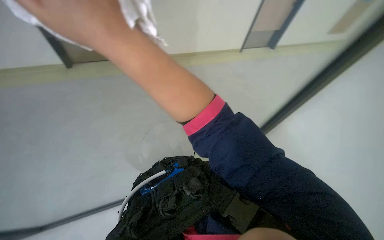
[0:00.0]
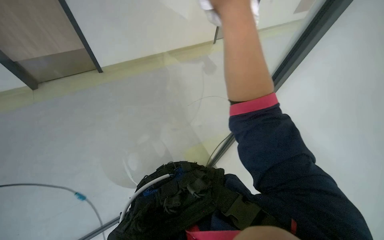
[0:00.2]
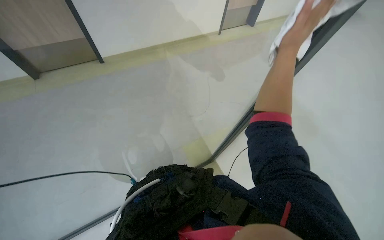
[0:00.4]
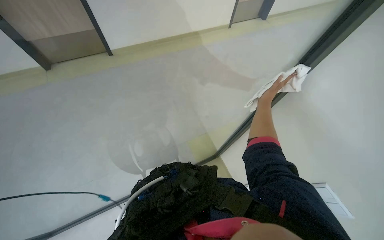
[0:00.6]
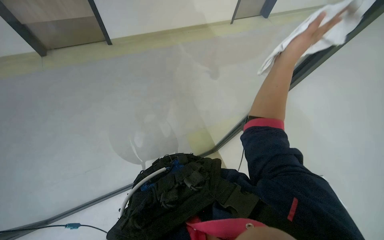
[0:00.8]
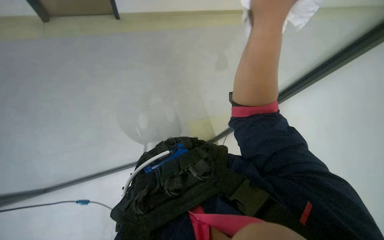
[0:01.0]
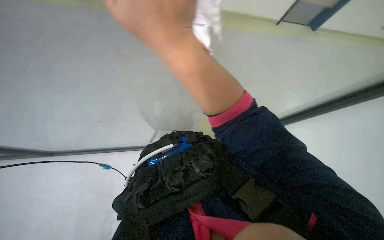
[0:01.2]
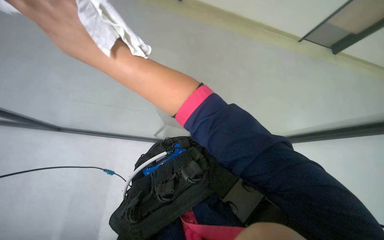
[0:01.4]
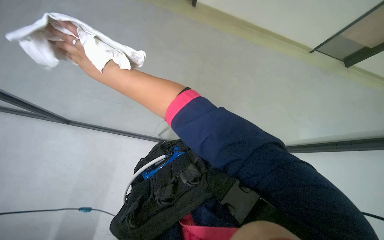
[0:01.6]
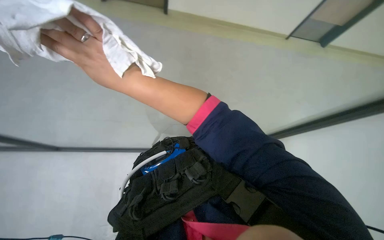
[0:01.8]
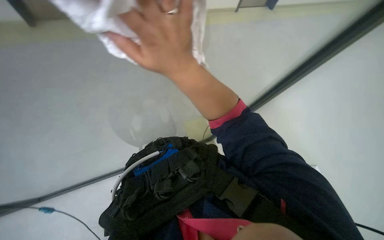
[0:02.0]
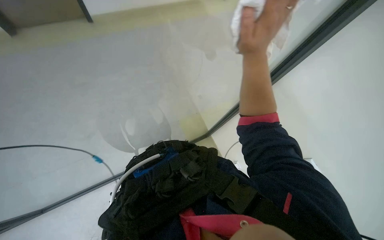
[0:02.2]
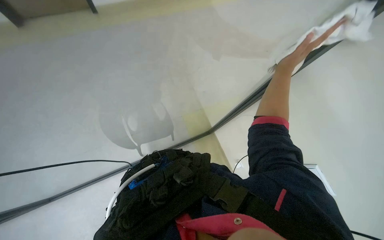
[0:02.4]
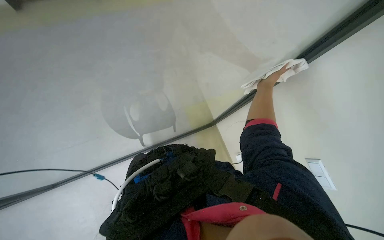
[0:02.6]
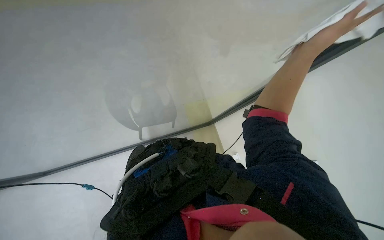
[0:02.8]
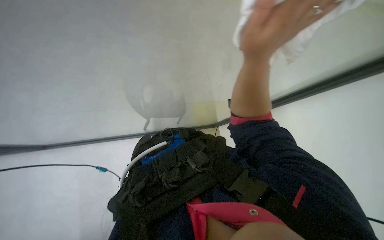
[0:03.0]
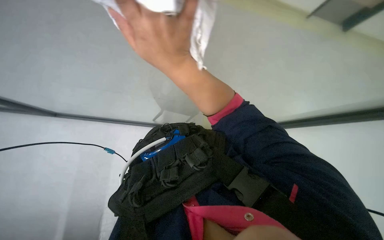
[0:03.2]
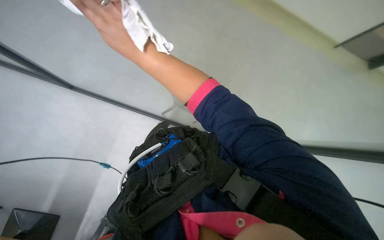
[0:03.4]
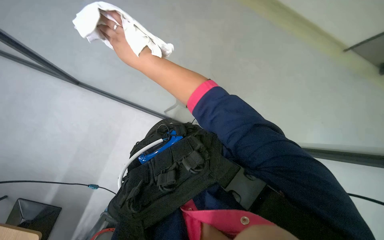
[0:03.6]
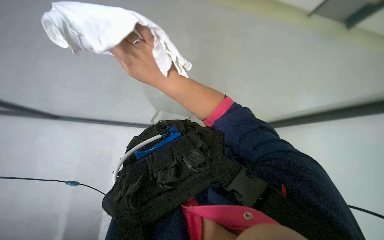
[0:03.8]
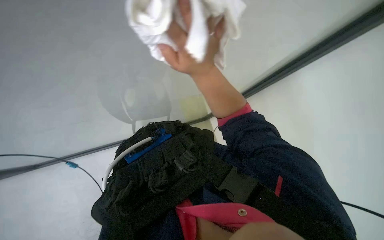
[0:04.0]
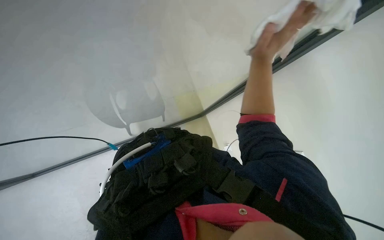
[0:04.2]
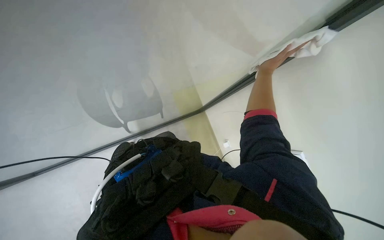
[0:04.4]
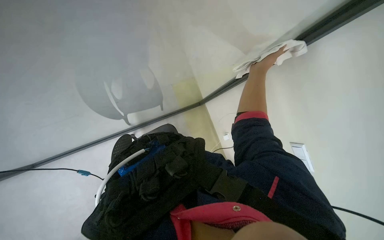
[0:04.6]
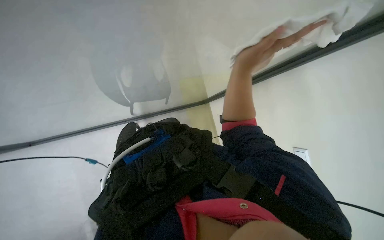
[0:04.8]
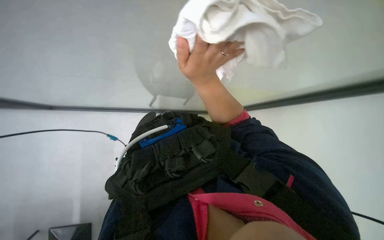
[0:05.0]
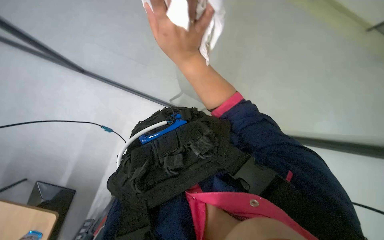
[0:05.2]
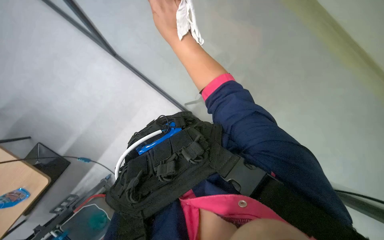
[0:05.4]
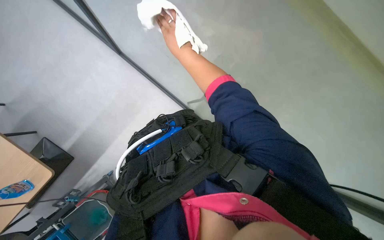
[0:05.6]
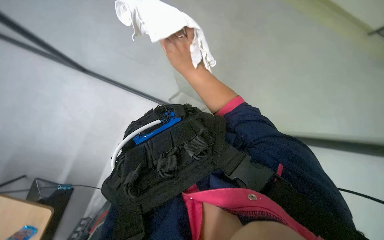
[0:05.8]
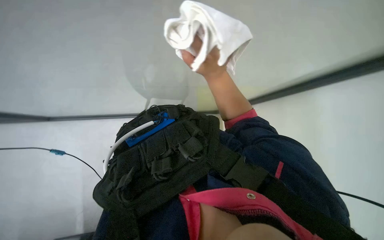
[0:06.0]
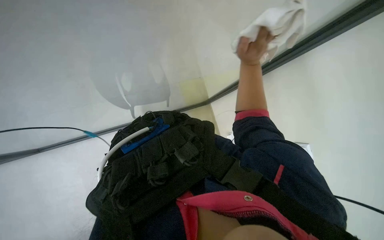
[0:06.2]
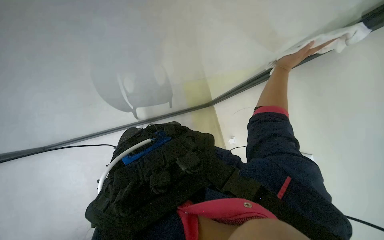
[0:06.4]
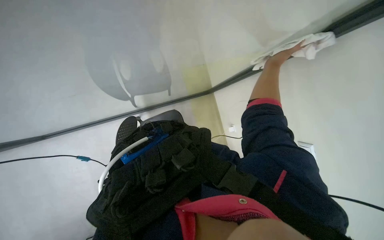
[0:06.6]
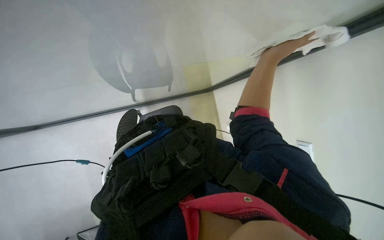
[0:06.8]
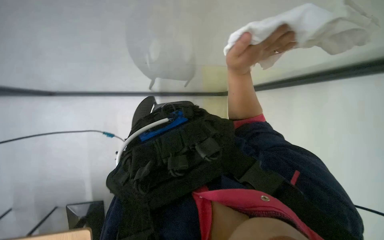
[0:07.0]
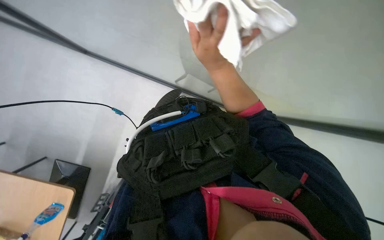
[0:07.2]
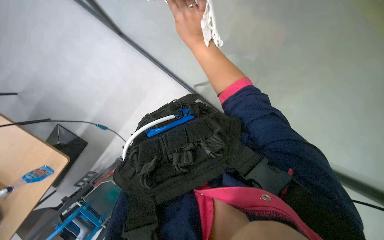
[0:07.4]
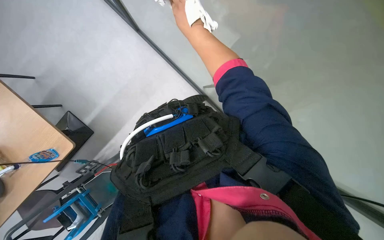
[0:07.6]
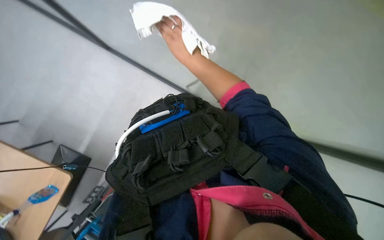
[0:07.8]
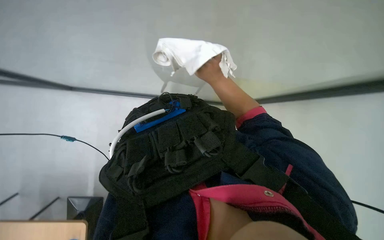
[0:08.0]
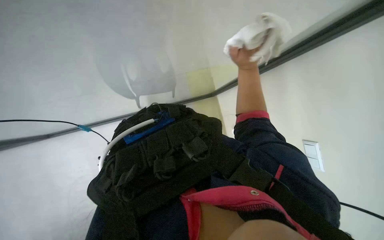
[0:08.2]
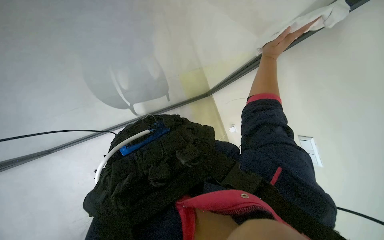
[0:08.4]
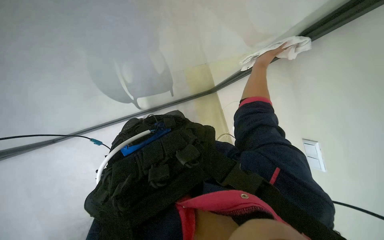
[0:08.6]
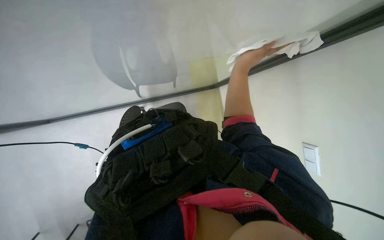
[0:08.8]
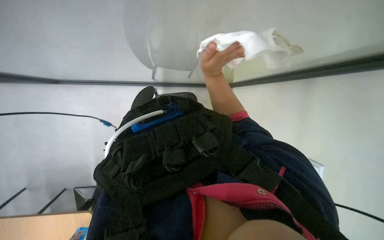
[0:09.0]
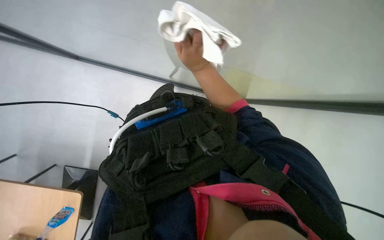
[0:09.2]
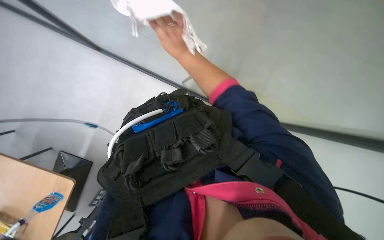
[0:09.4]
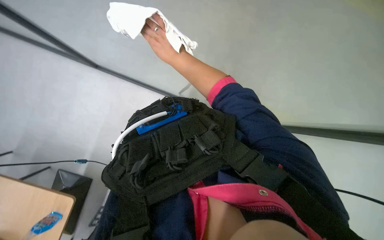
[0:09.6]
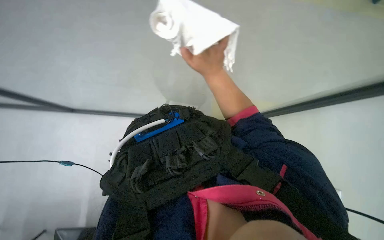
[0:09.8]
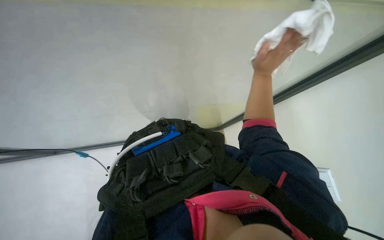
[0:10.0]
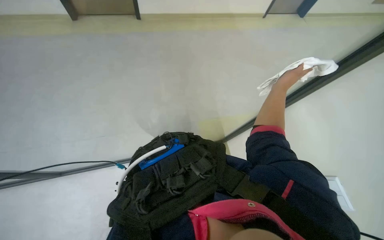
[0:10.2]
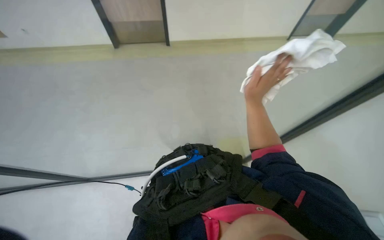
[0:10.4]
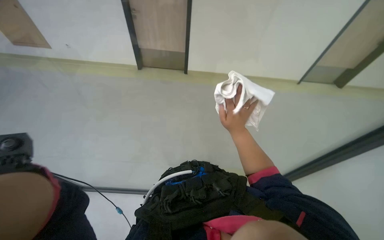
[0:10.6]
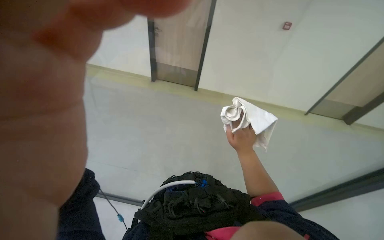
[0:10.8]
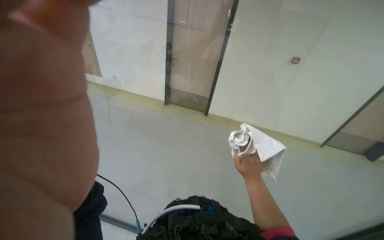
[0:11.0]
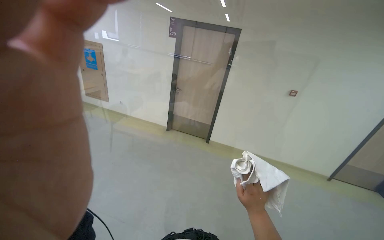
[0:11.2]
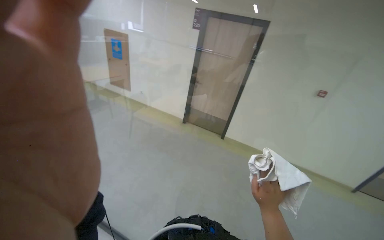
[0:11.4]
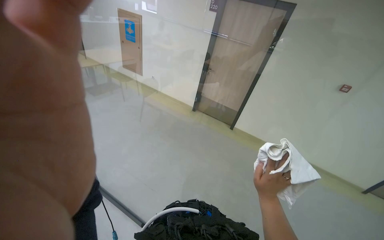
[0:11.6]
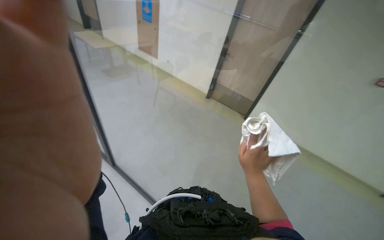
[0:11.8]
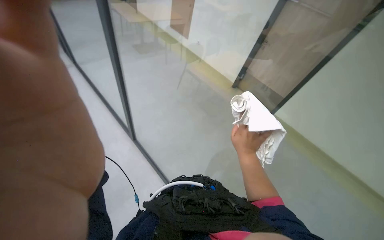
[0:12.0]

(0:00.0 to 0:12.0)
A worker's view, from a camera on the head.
Job: wiping surfaces.
The whole recording: Cleaning glass partition. The worker prepares the cloth, moves chairs, and wipes the glass partition.
0:00.0 - 0:01.6: The camera is carried about 60 cm.
0:01.6 - 0:03.0: The right hand goes roughly 60 cm to the right.
0:03.0 - 0:04.4: The right hand goes some 30 cm farther from the camera, and moves roughly 35 cm to the left and comes back.
0:04.4 - 0:06.0: The view tilts some 15 degrees downward. The right hand shifts about 30 cm to the left.
0:06.0 - 0:07.6: The right hand moves up the picture, about 15 cm, and travels to the right and back again, some 25 cm each way.
0:07.6 - 0:09.0: The right hand heads down the picture, covering approximately 15 cm, and moves roughly 35 cm to the right and comes back.
0:09.0 - 0:10.4: The camera pitches upward, by some 20 degrees. The right hand moves left and right over about 35 cm, changing direction 2 times.
0:10.4 - 0:12.0: The wearer's head swings approximately 55 degrees to the left. The view tips upward by about 20 degrees.

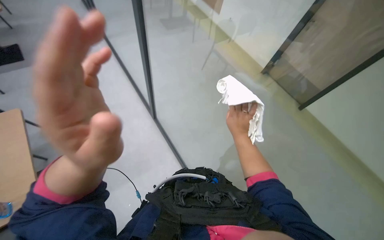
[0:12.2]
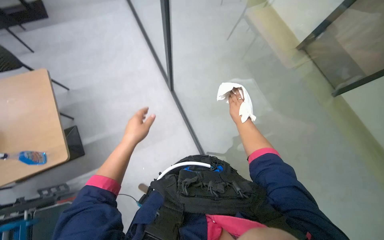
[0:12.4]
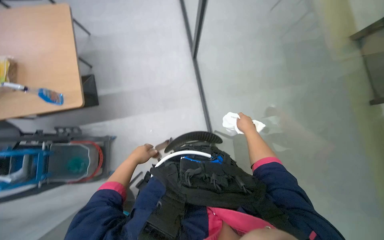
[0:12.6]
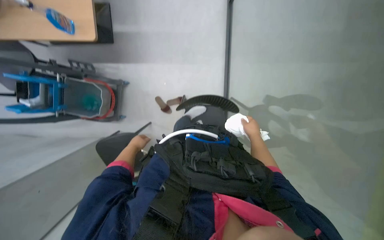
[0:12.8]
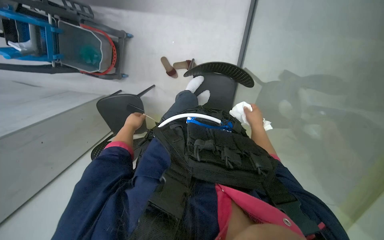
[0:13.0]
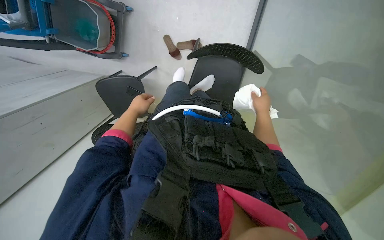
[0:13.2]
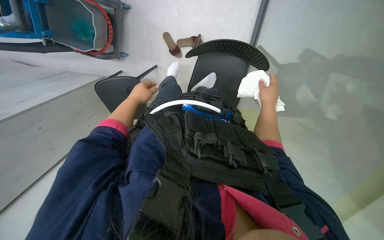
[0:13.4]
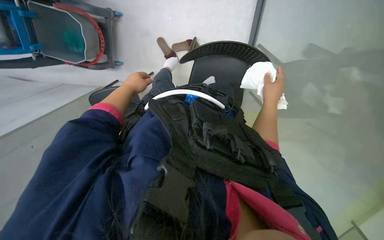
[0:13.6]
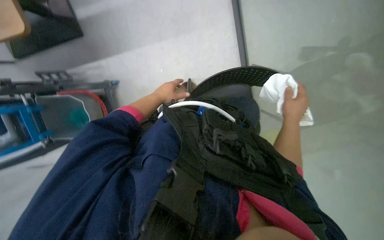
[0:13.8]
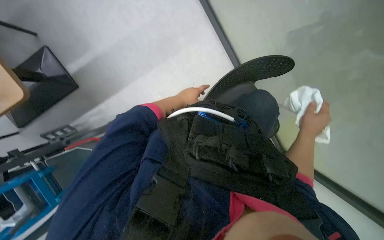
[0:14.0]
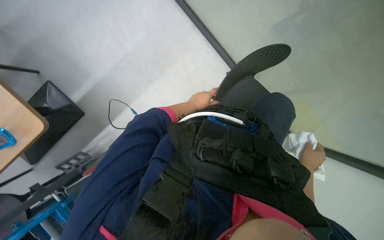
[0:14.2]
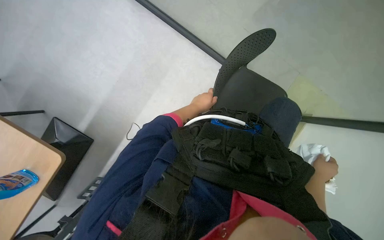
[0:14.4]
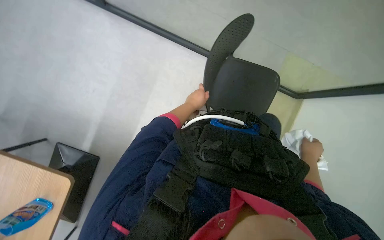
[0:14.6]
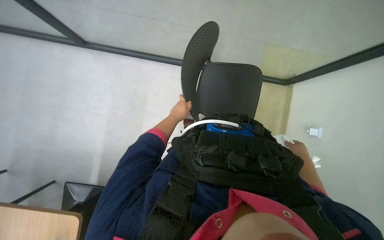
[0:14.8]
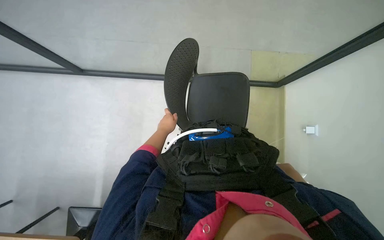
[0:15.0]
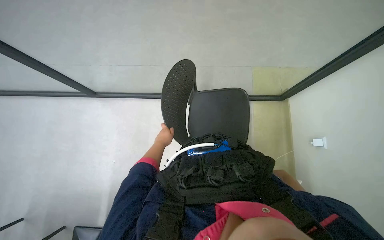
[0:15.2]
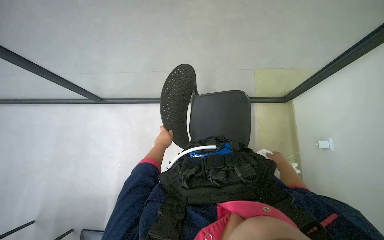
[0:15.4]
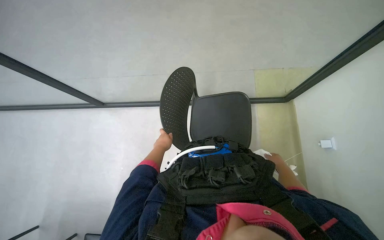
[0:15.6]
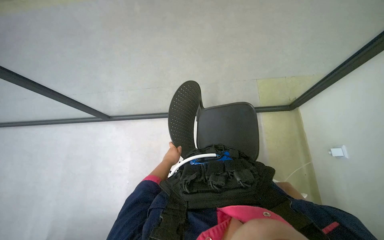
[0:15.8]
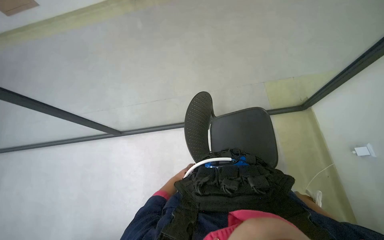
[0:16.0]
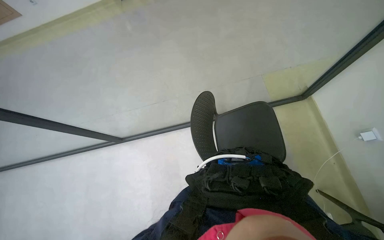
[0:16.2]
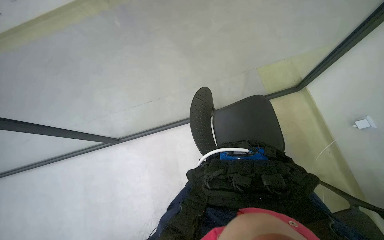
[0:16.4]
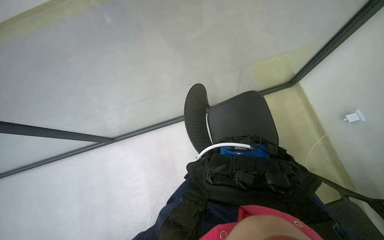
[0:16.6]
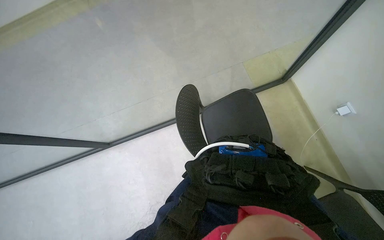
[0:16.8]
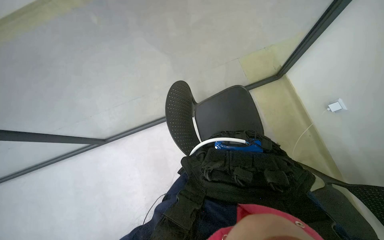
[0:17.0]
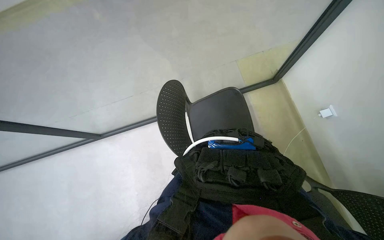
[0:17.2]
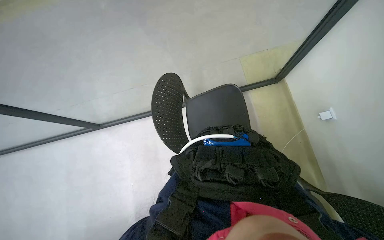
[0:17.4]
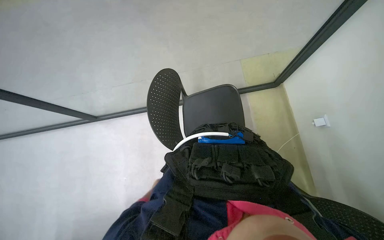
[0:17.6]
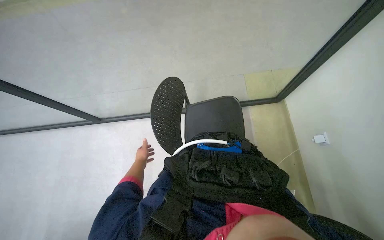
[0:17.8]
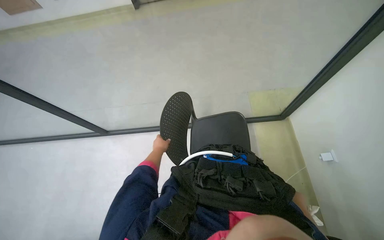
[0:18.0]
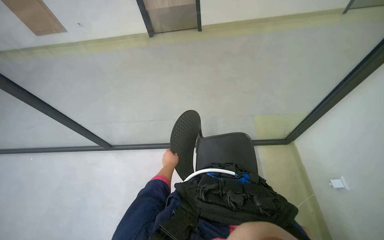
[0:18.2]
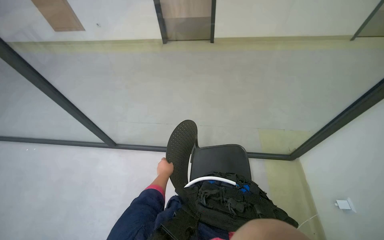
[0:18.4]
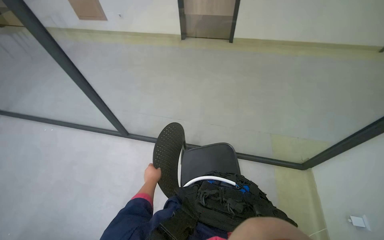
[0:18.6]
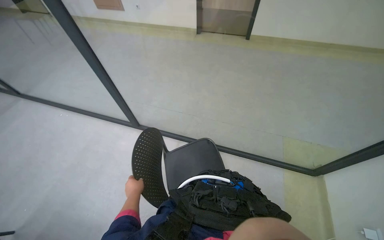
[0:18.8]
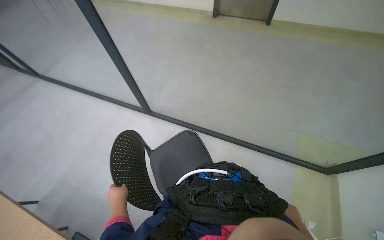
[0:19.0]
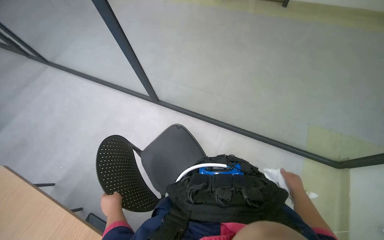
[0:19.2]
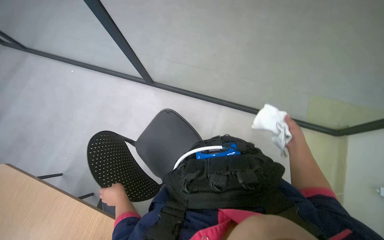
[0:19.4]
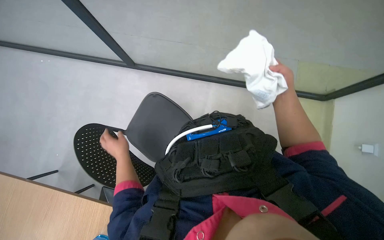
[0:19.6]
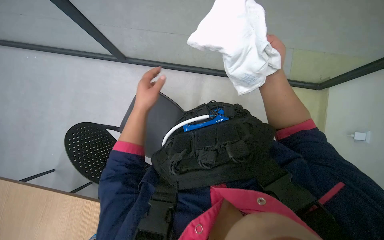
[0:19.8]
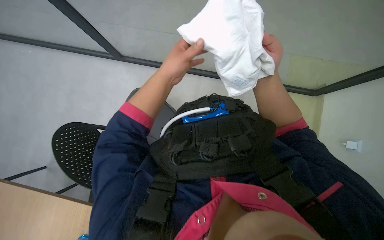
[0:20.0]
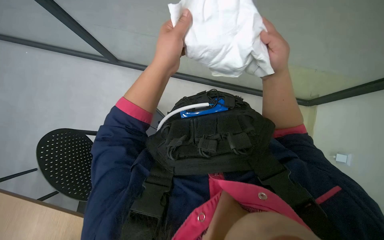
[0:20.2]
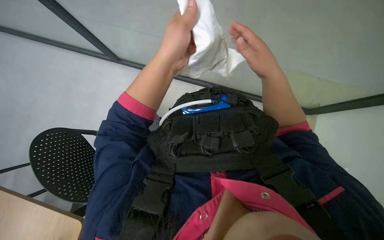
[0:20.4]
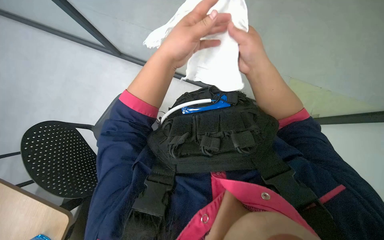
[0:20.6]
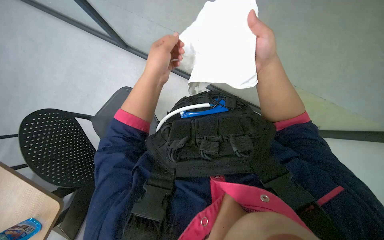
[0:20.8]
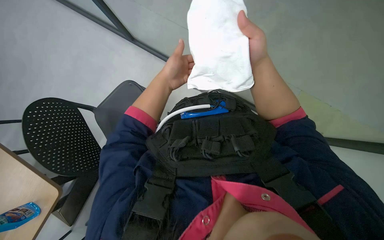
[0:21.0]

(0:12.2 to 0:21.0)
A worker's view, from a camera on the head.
Job: wiping surfaces.
The whole recording: Cleaning glass partition. The worker prepares the cloth, moves chairs, and wipes the glass partition.
0:12.2 - 0:13.6: The wearer's head swings about 40 degrees to the left. The wearer looks some 55 degrees further downward.
0:13.6 - 0:15.2: The camera pitches upward, by about 30 degrees. Everything in view rotates roughly 65 degrees counterclockwise.
0:18.0 - 0:19.6: The head rotates some 15 degrees to the left. The wearer looks about 15 degrees further downward.
0:19.6 - 0:21.0: The left hand goes about 25 cm up the picture and to the right, while the right hand travels to the left and nearer to the camera by approximately 15 cm.
